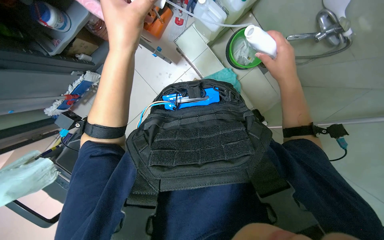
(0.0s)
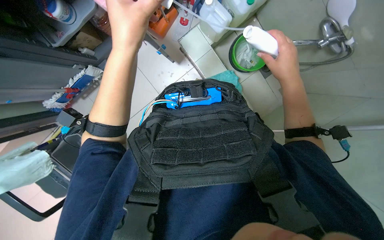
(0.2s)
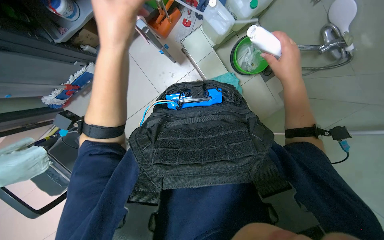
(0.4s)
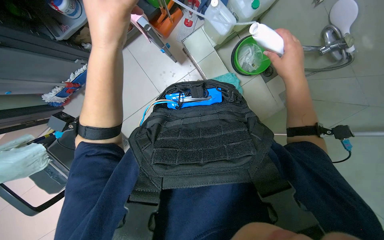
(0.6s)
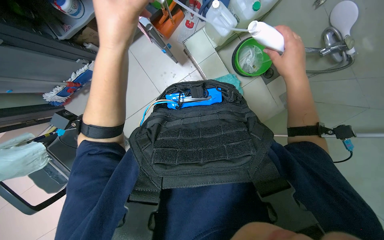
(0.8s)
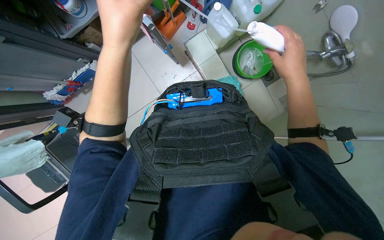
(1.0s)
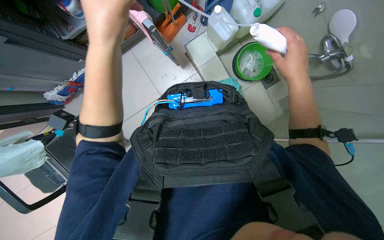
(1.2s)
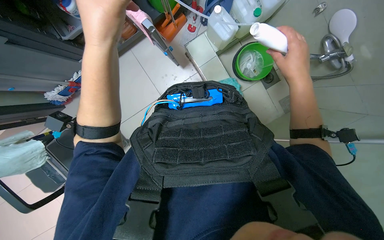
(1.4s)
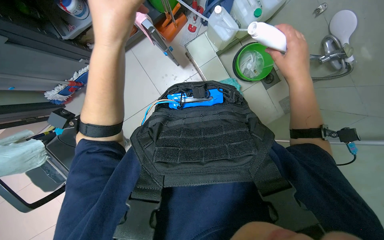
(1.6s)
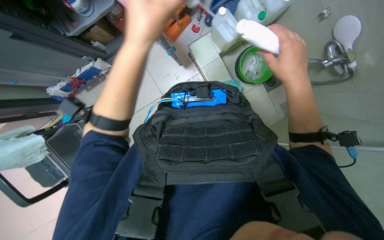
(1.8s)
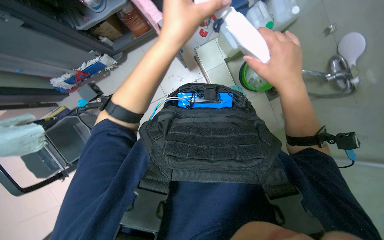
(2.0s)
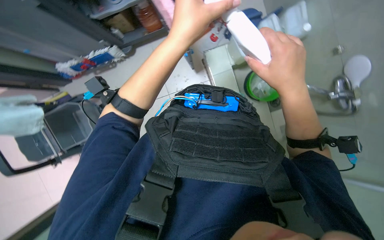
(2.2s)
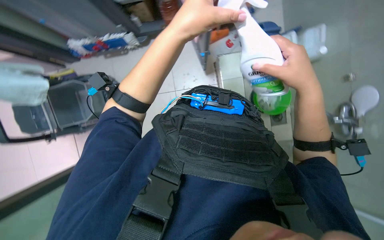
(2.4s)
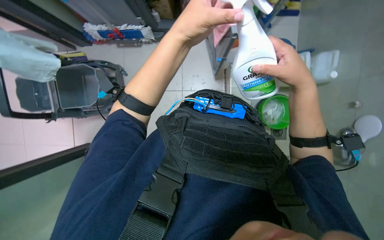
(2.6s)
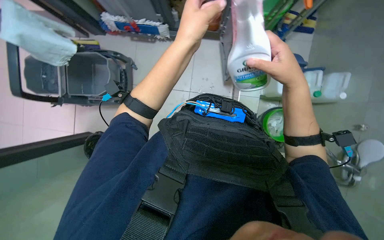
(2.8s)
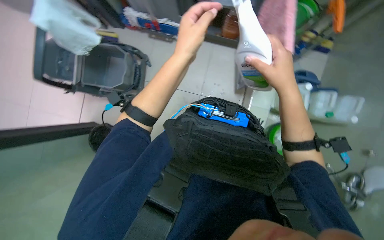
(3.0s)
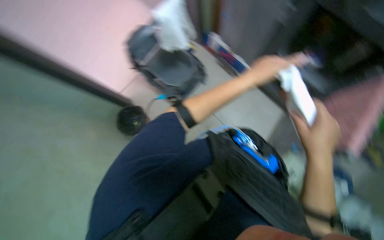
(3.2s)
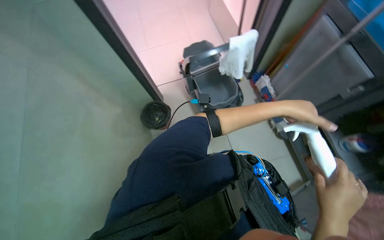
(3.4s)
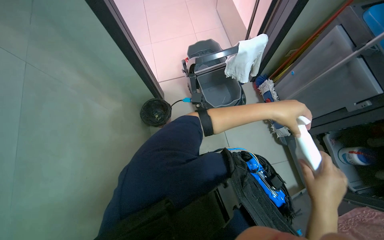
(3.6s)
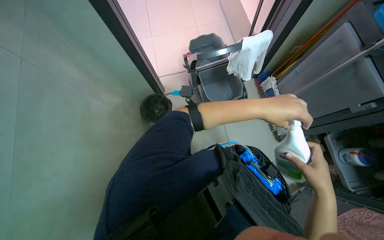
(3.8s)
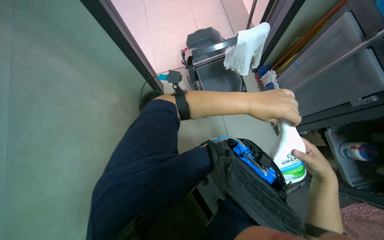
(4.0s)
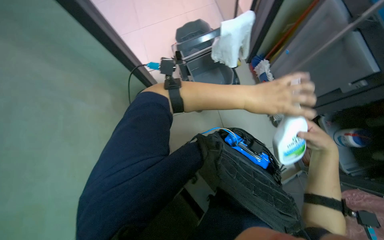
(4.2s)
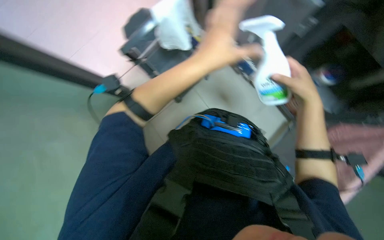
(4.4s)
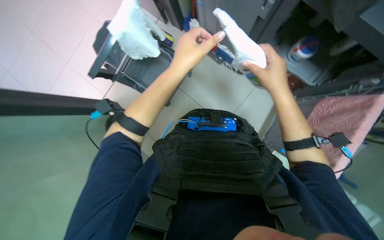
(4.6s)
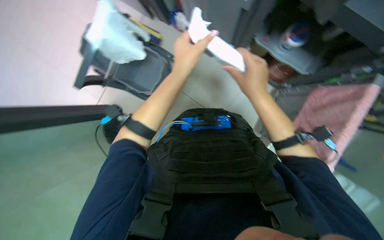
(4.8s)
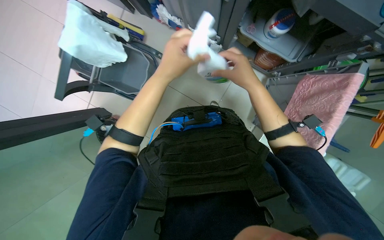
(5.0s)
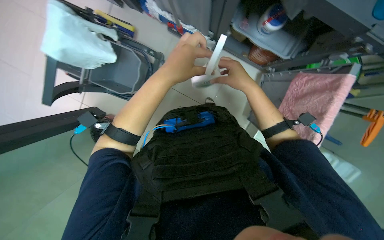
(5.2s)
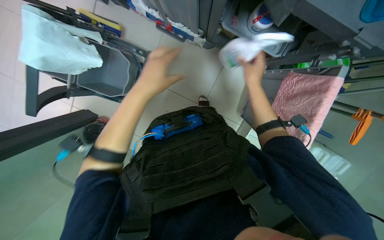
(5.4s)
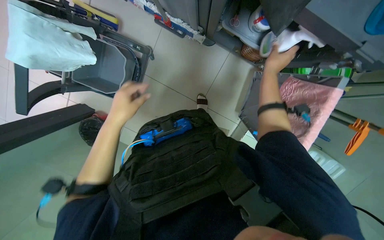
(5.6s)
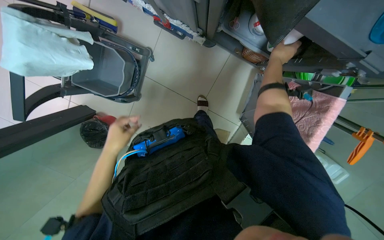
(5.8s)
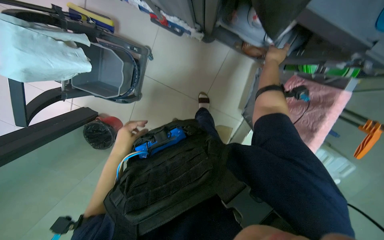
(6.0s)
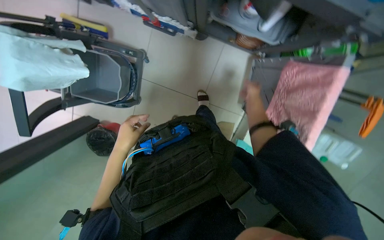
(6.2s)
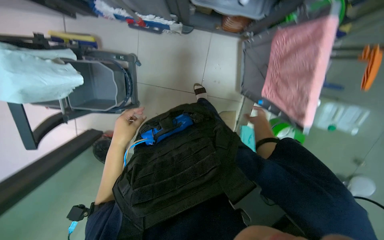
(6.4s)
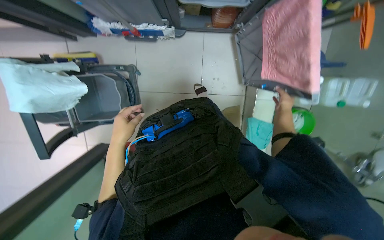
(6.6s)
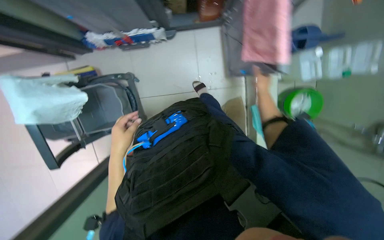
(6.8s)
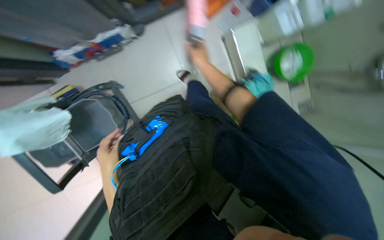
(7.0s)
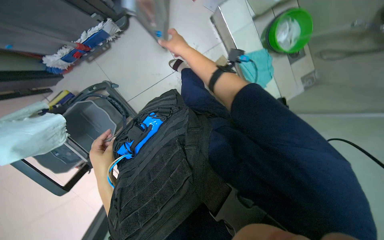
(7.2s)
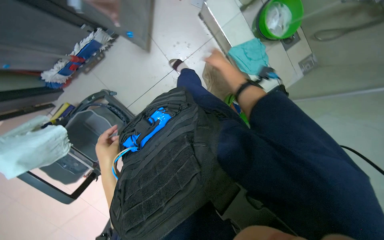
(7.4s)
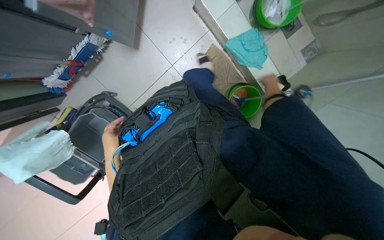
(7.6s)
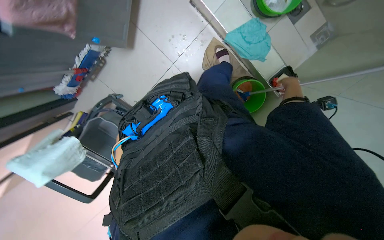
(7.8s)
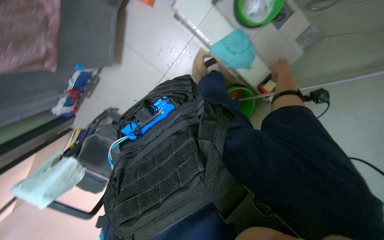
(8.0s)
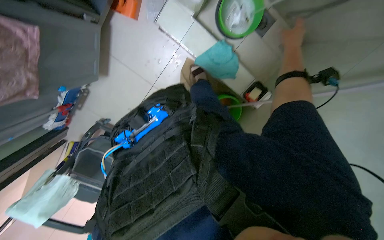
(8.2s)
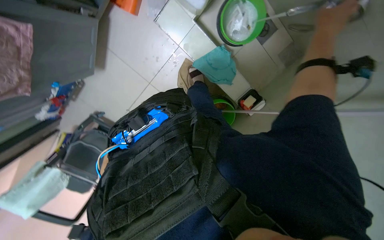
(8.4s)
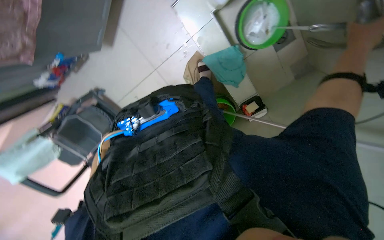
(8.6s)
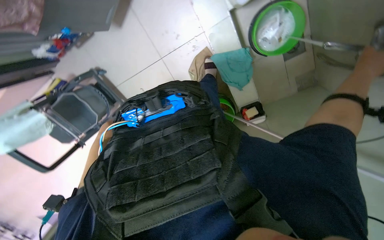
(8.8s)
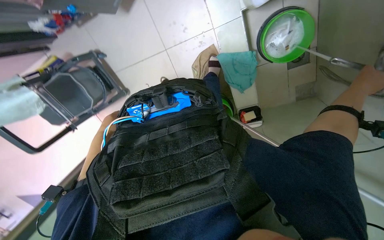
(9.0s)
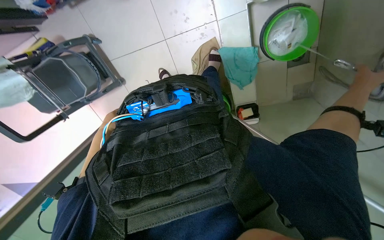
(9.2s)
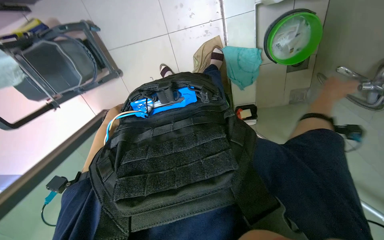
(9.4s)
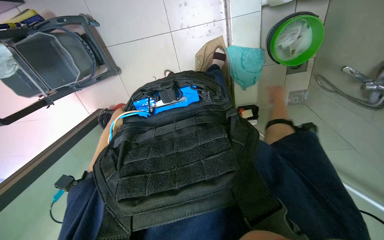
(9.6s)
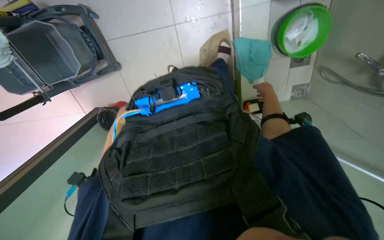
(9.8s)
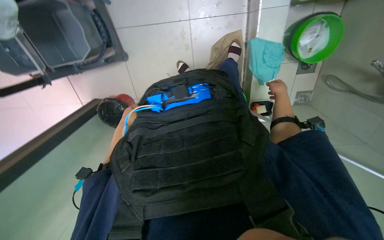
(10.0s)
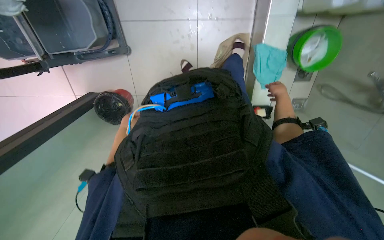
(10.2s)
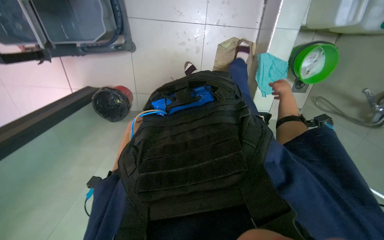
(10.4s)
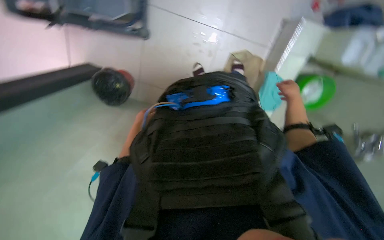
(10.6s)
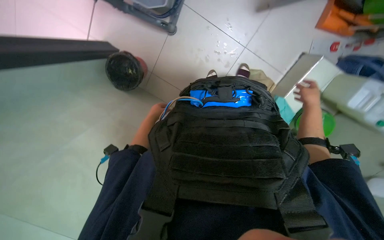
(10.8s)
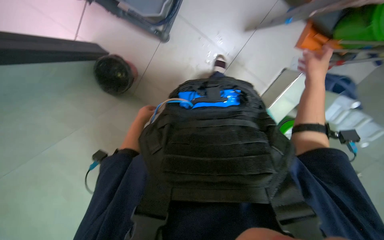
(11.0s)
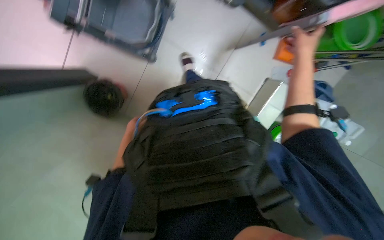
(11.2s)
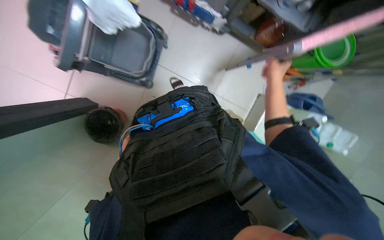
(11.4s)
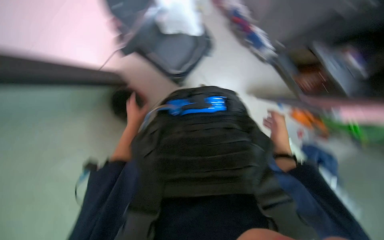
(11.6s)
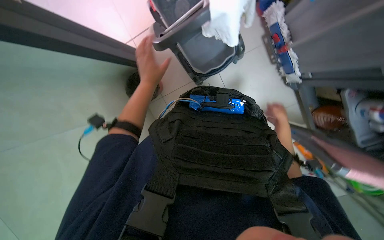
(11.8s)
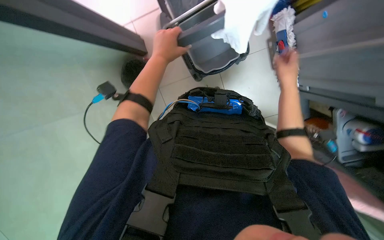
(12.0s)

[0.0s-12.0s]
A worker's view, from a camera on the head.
Job: preparing cleaning supplies.
The whole recording: Preparing cleaning equipment. The worker gathers and arranges various cleaning tools and buckets on a cart, filling them with water and solution.
0.0s to 1.6s: The hands stay close to where they were, moving slightly.
1.6s to 3.0s: The scene rotates clockwise by some 50 degrees.
4.4s to 6.0s: Everything in view rotates some 30 degrees counterclockwise.
6.0s to 7.6s: The wearer moves approximately 50 cm. The camera is aimed roughly 15 degrees further to the left. The scene rotates counterclockwise by some 65 degrees.
7.6s to 9.0s: The camera travels roughly 40 cm. The wearer looks some 15 degrees further downward.
9.0s to 10.4s: The right hand is displaced to the left and farther from the camera by approximately 25 cm.
10.4s to 12.0s: The view tips upward by roughly 25 degrees. The scene rotates clockwise by about 65 degrees.

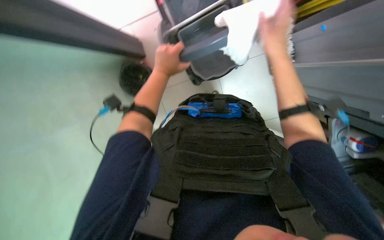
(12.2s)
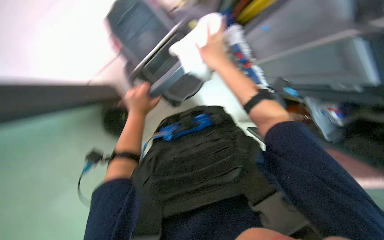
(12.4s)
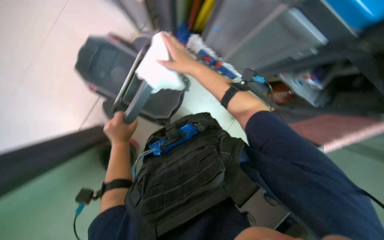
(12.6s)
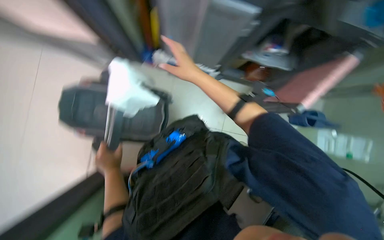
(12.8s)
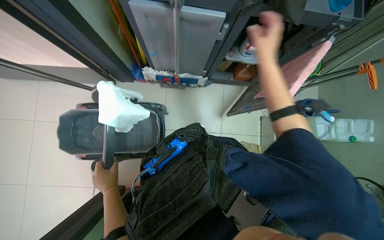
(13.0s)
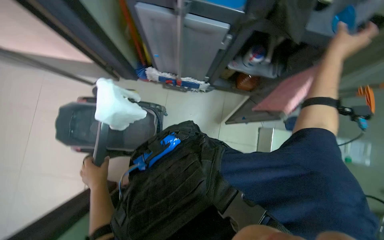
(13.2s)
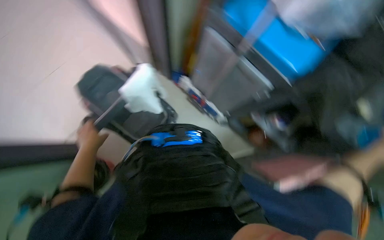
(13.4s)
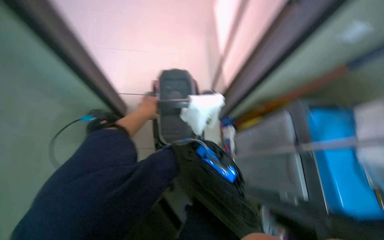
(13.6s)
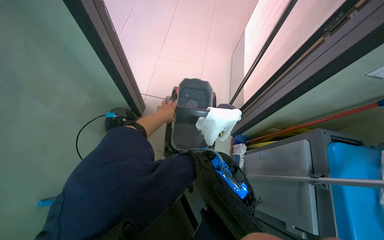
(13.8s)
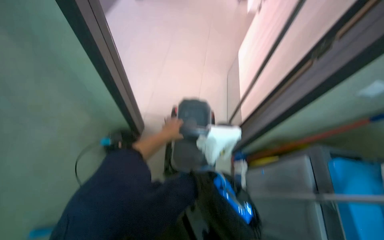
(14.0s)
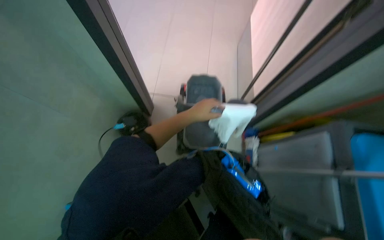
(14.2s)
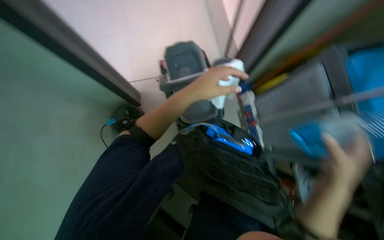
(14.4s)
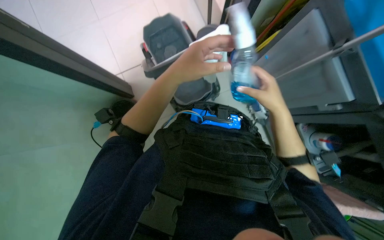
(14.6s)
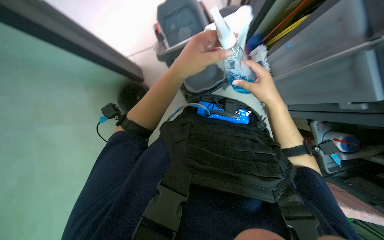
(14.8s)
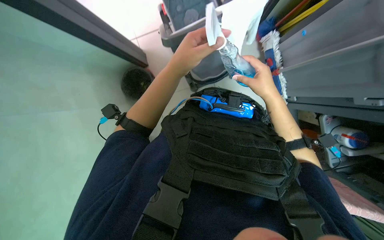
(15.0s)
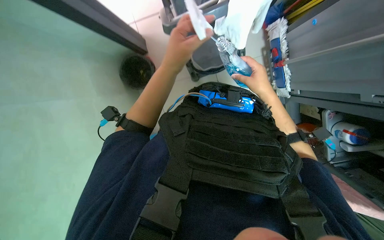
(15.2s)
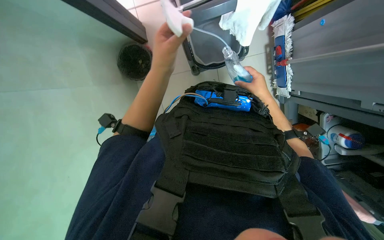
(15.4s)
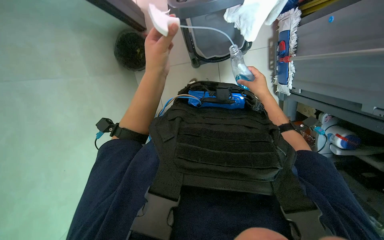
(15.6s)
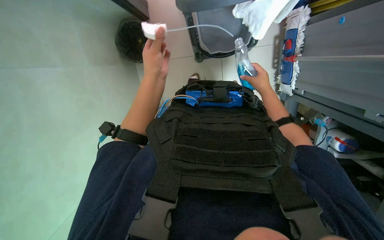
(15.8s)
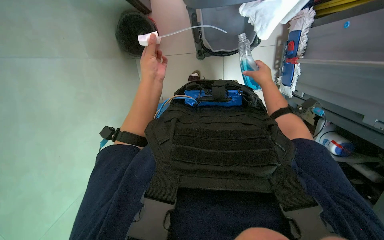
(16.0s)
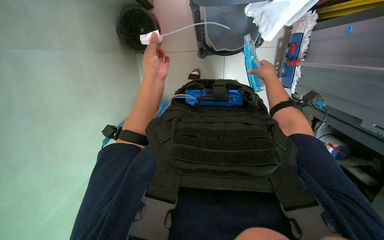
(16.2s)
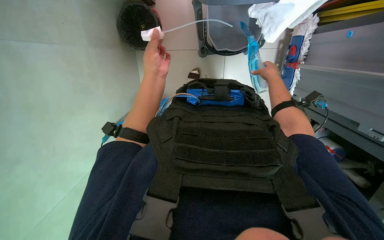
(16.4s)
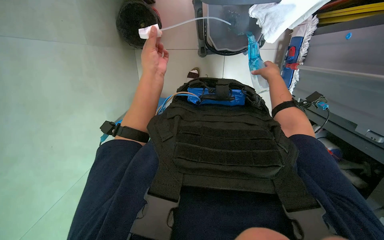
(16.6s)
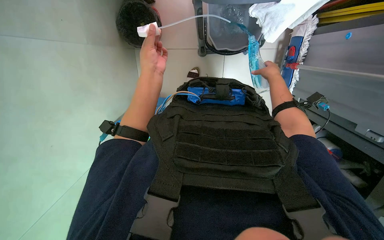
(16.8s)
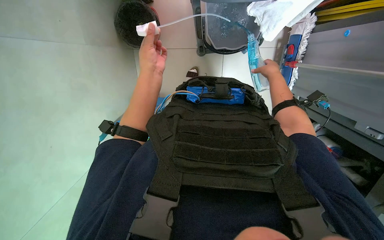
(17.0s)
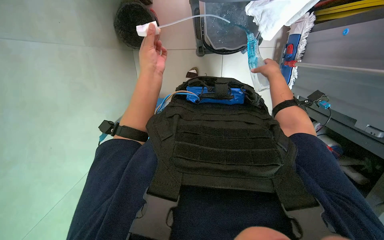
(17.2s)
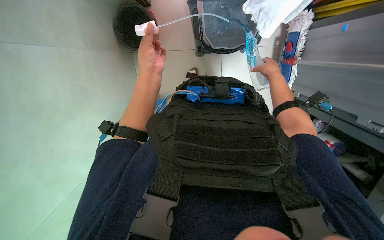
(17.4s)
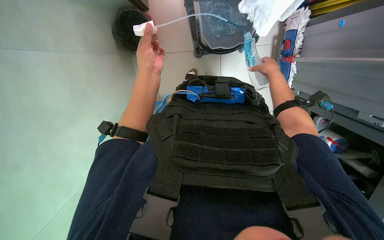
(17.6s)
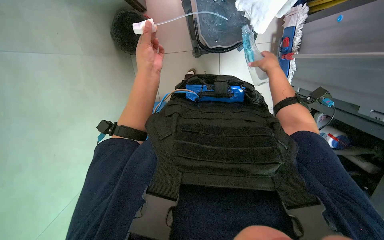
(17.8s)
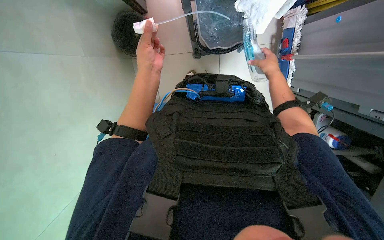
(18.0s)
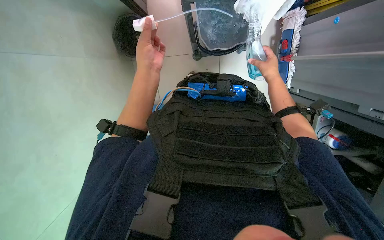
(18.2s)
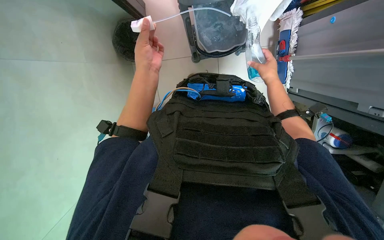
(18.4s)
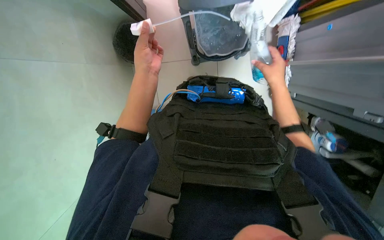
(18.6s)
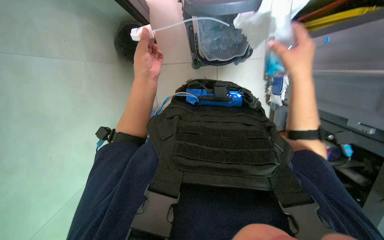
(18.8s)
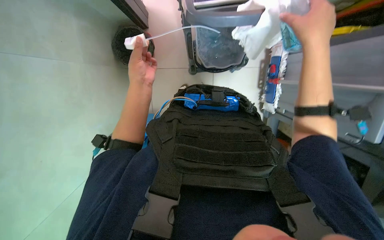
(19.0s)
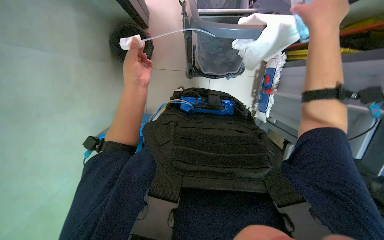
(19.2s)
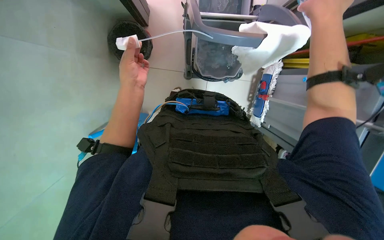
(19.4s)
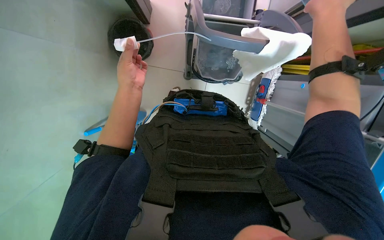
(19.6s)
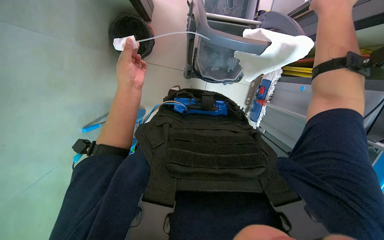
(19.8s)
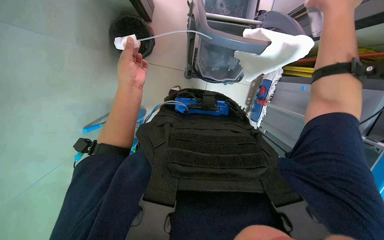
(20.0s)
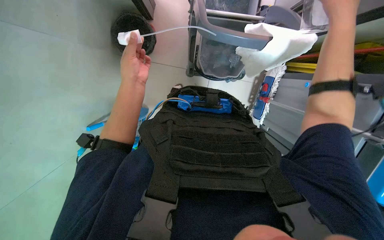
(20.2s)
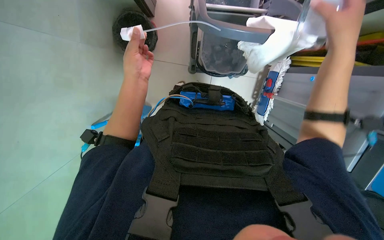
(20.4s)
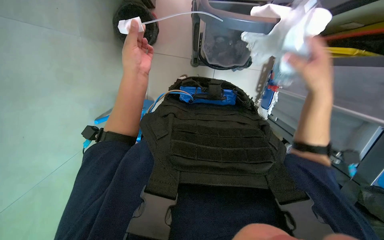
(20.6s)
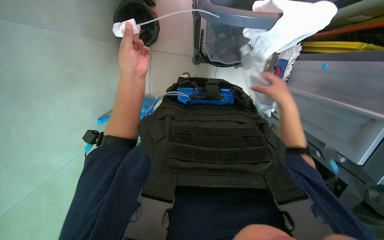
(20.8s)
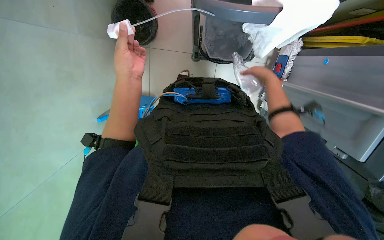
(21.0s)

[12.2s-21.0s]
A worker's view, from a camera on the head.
Job: preparing cleaning supplies.
The whole recording: Preparing cleaning equipment. The worker gathers and arranges various cleaning tools and buckets on a cart, filling them with water and solution.
12.2s to 13.6s: The wearer looks approximately 35 degrees further upward.
13.6s to 15.2s: The wearer looks roughly 30 degrees further downward.
15.2s to 16.6s: The right hand shifts about 15 cm up the picture and farther from the camera, while the left hand is displaced farther from the camera and to the left by roughly 20 cm.
16.6s to 18.0s: The hands make small movements and keep their place.
18.0s to 19.6s: The right hand heads nearer to the camera, covering approximately 35 cm.
19.6s to 21.0s: The right hand goes some 30 cm farther from the camera.
